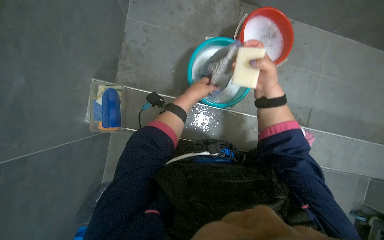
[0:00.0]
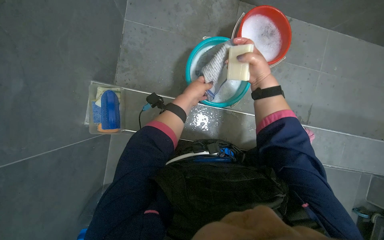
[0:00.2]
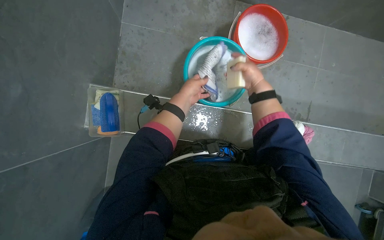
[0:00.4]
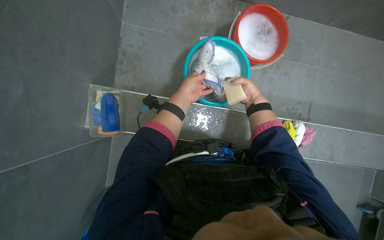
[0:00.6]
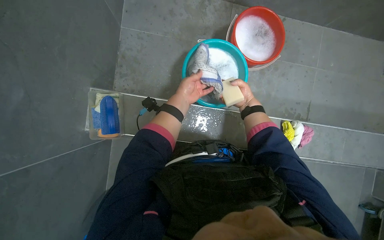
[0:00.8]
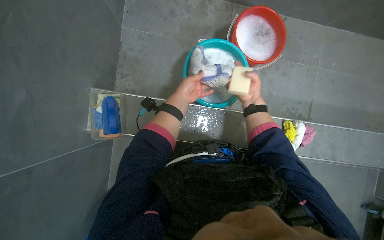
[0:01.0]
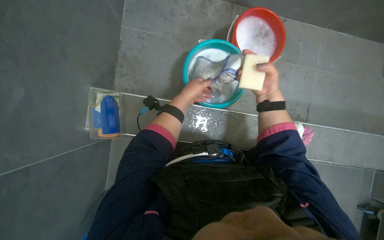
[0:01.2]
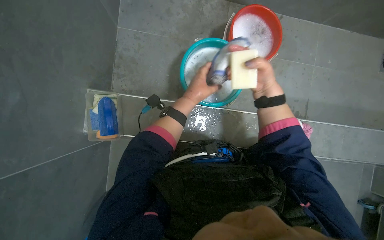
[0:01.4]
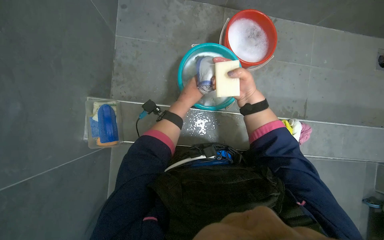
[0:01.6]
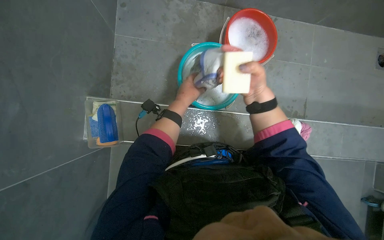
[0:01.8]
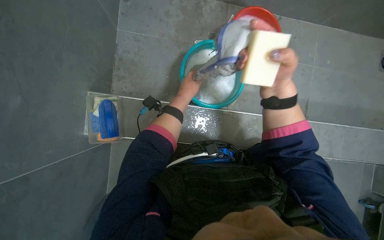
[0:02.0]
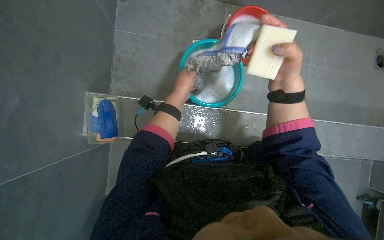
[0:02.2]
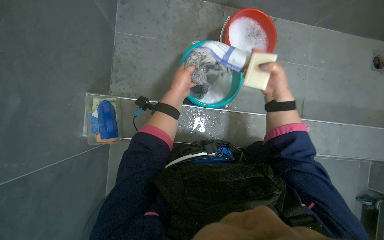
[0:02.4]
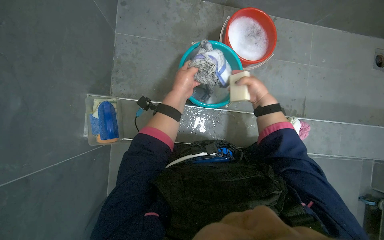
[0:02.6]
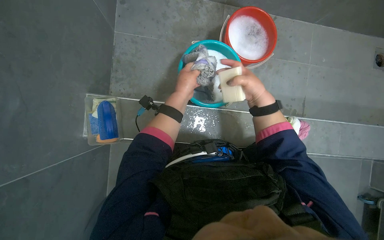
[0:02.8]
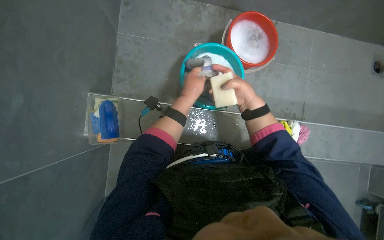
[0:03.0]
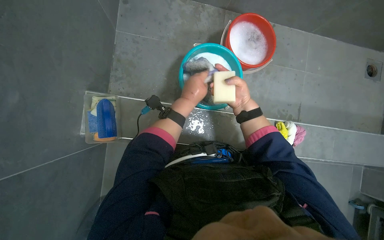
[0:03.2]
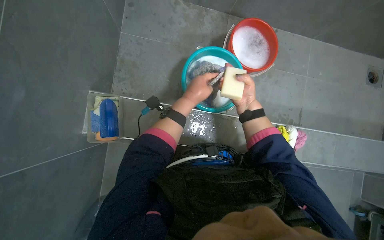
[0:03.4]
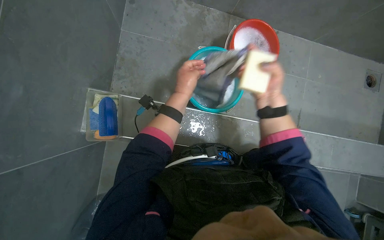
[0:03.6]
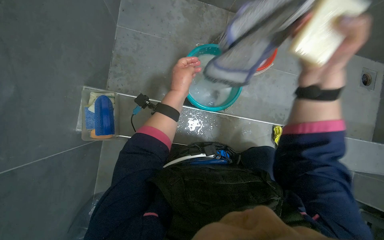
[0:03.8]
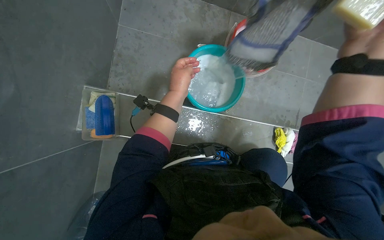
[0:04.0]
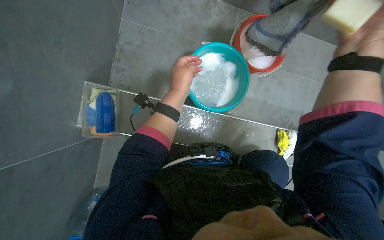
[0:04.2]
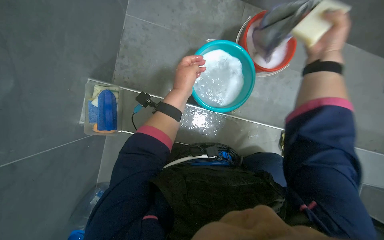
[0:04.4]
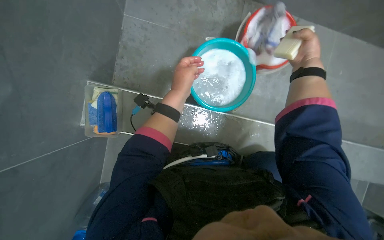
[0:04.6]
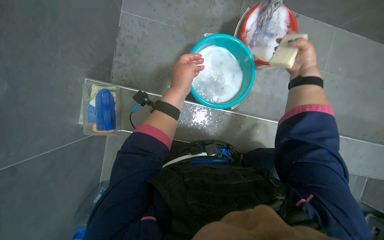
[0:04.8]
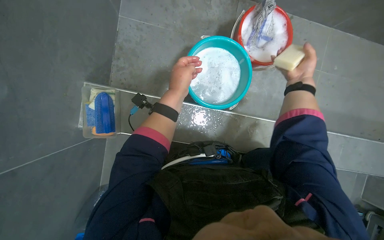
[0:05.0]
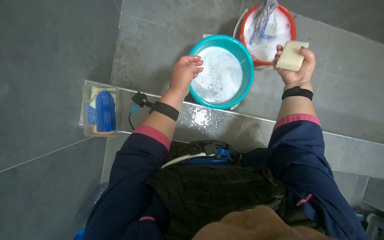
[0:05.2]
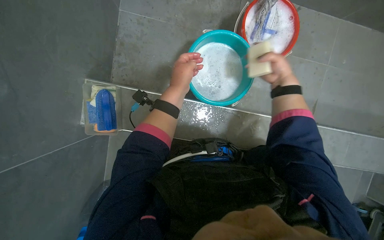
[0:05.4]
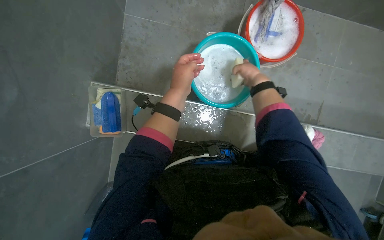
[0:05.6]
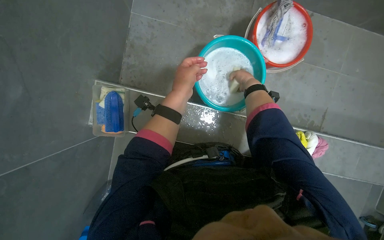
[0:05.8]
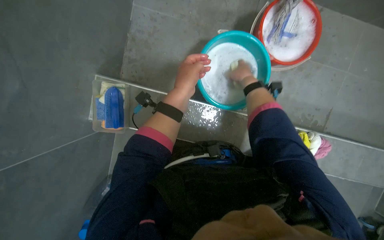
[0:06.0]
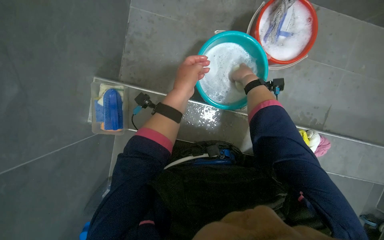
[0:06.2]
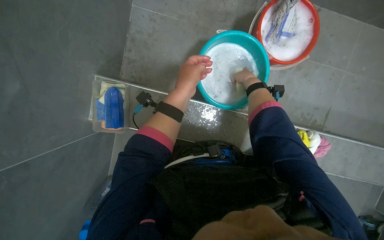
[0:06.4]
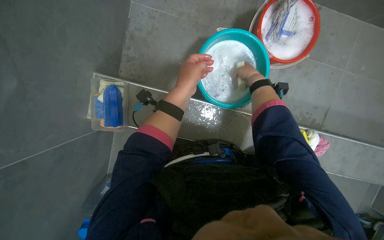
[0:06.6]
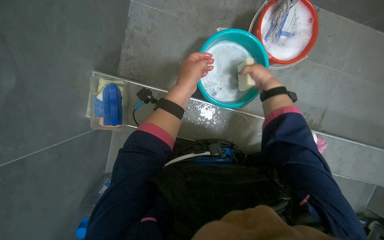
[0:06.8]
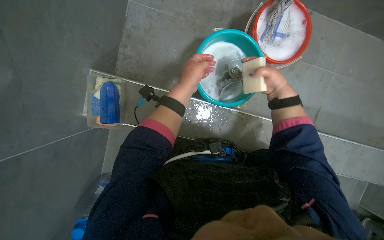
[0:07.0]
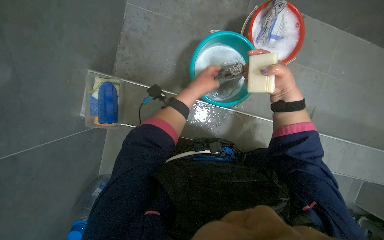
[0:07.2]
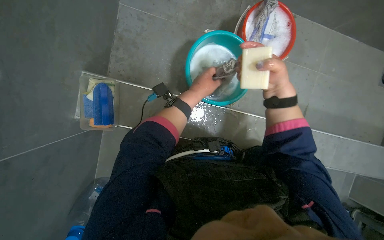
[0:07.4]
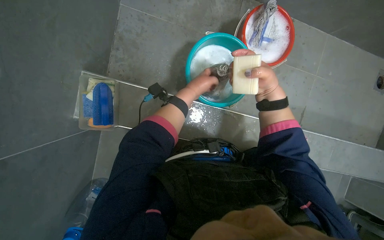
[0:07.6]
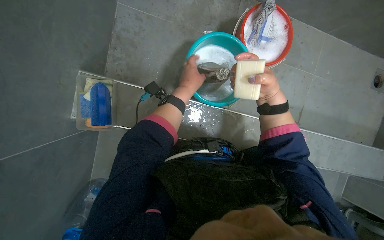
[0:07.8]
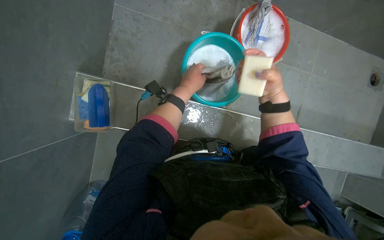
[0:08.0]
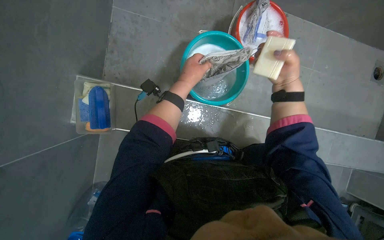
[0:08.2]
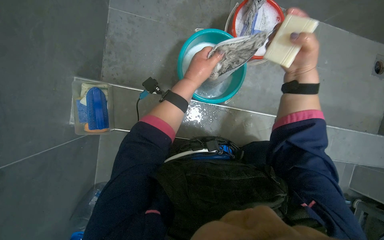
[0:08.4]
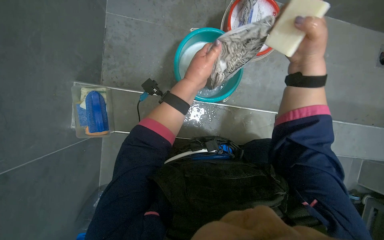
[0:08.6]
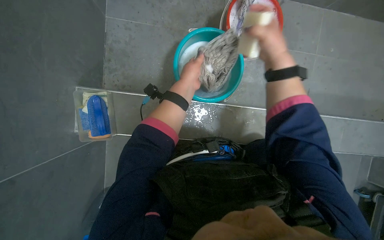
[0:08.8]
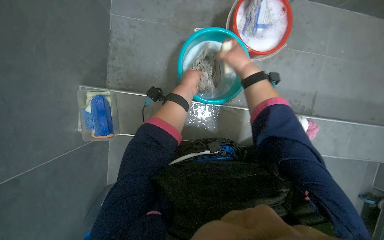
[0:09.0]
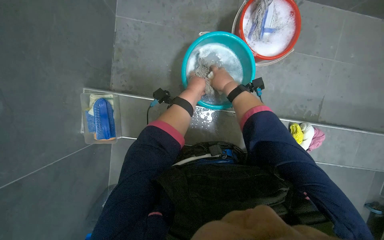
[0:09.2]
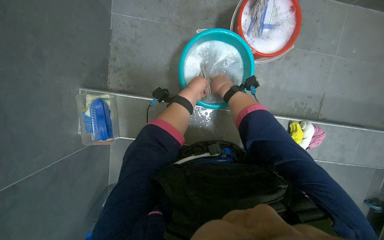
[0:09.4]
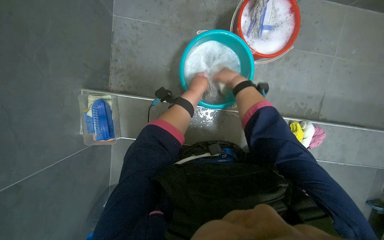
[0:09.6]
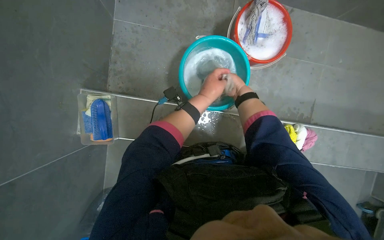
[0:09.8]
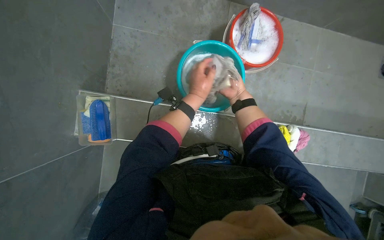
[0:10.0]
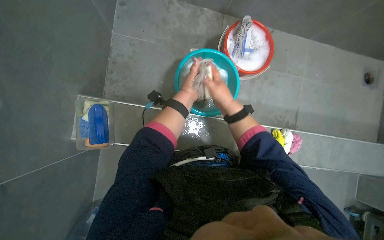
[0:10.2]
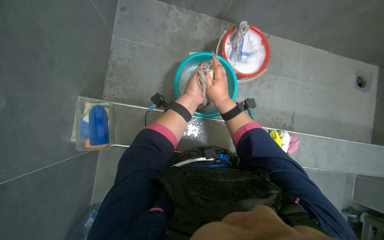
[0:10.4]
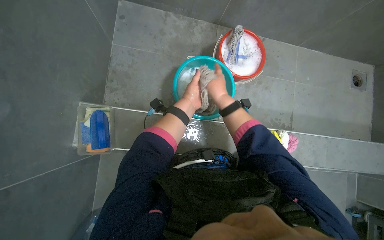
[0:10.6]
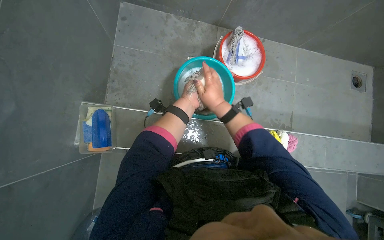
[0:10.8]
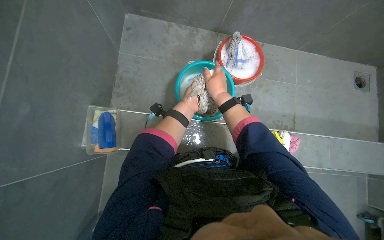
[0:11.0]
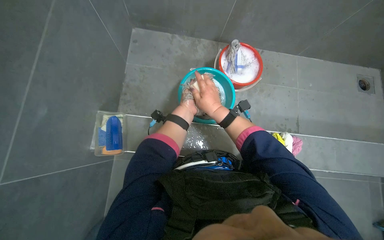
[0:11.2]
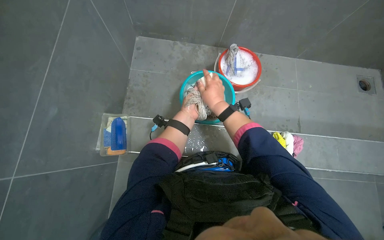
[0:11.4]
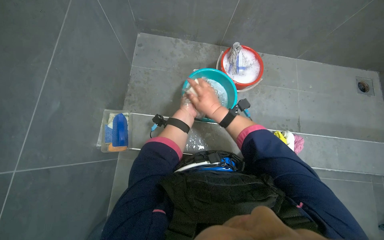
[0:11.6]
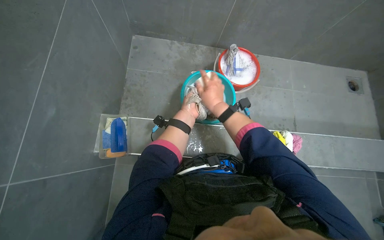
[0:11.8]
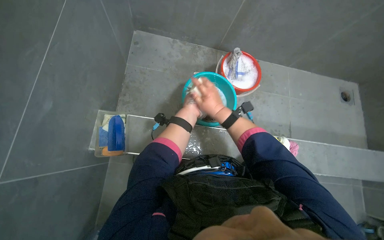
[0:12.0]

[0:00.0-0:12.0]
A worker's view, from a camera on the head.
Job: preparing cleaning supplies.
The whole recording: Washing cloth in bucket. The worker washes a cloth in a bucket, rubbing soap on it to clean it.
0:00.0 to 0:01.6: The right hand moves roughly 20 cm farther from the camera and comes back.
0:01.6 to 0:03.0: The left hand shifts about 10 cm nearer to the camera. Meanwhile the right hand travels nearer to the camera and back again, approximately 15 cm each way.
0:03.0 to 0:04.4: The right hand goes some 20 cm up the picture and to the right.
0:04.4 to 0:06.0: The right hand heads farther from the camera and to the left, covering approximately 30 cm.
0:06.0 to 0:07.6: The left hand moves farther from the camera, about 15 cm. The right hand goes about 20 cm nearer to the camera and down the picture.
0:07.6 to 0:09.0: The right hand shifts some 10 cm farther from the camera.
0:09.0 to 0:10.4: The right hand goes farther from the camera and returns, some 10 cm each way.

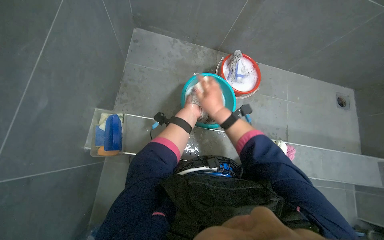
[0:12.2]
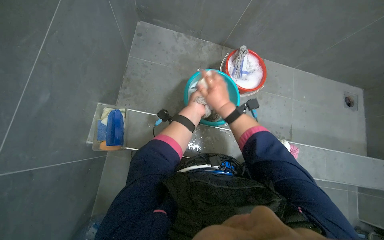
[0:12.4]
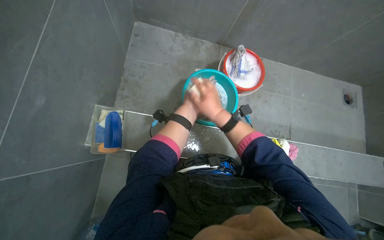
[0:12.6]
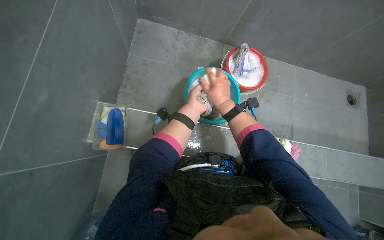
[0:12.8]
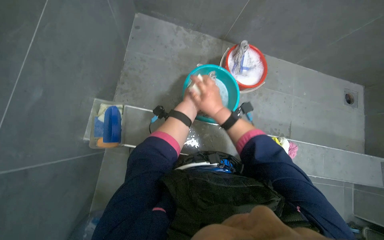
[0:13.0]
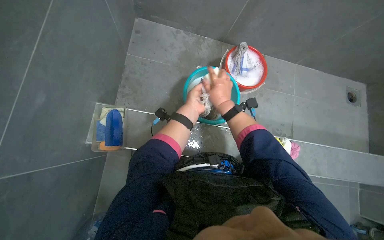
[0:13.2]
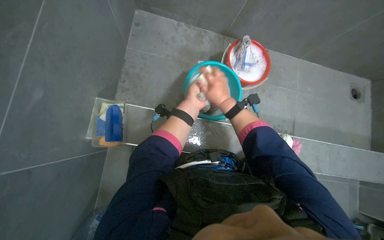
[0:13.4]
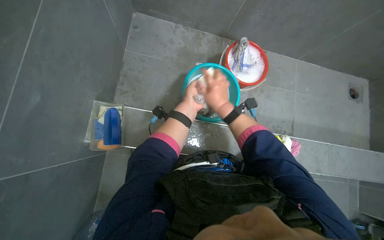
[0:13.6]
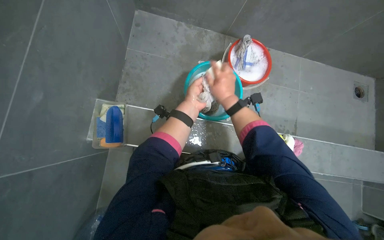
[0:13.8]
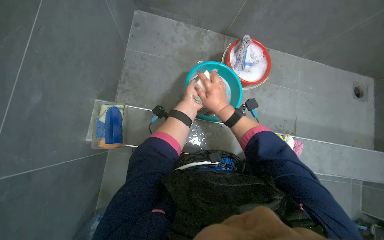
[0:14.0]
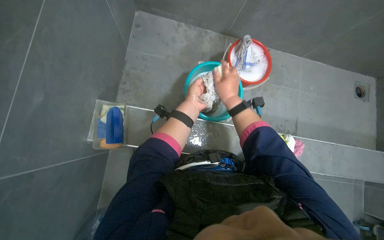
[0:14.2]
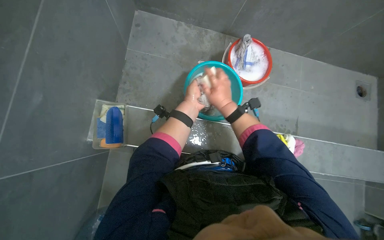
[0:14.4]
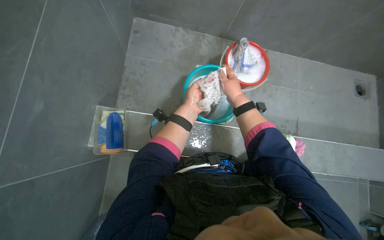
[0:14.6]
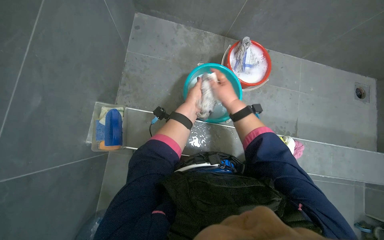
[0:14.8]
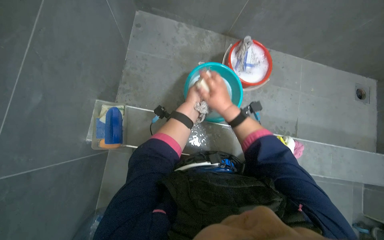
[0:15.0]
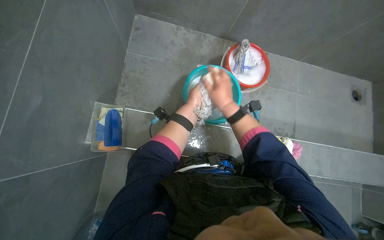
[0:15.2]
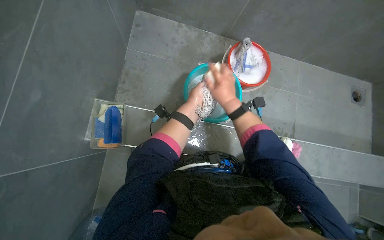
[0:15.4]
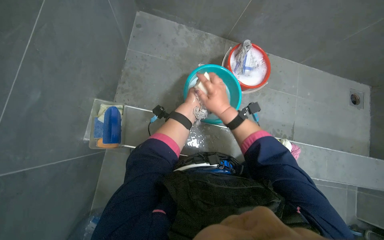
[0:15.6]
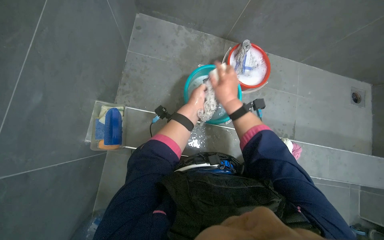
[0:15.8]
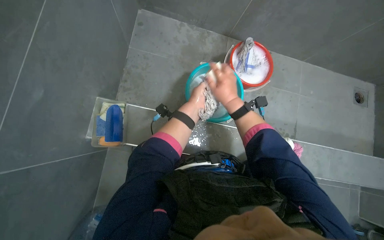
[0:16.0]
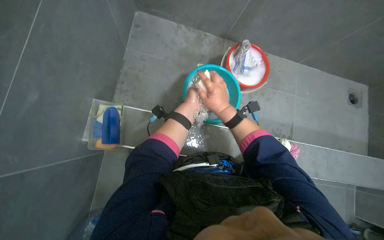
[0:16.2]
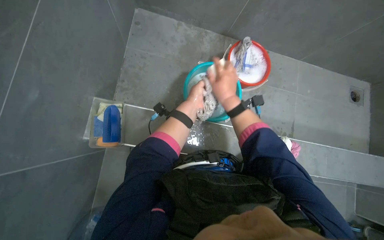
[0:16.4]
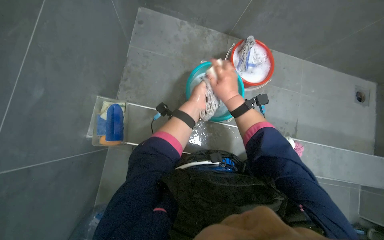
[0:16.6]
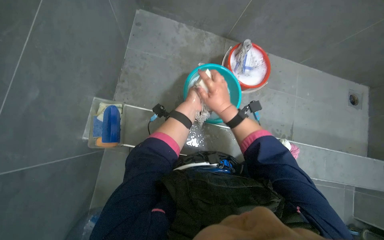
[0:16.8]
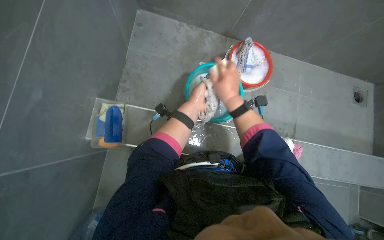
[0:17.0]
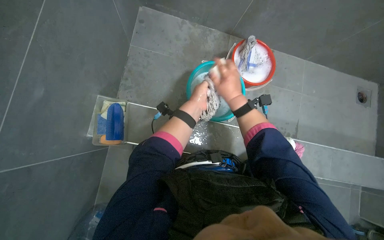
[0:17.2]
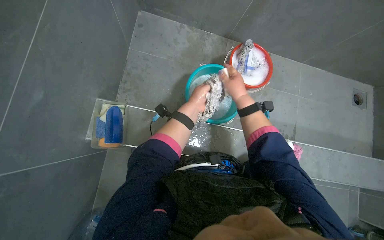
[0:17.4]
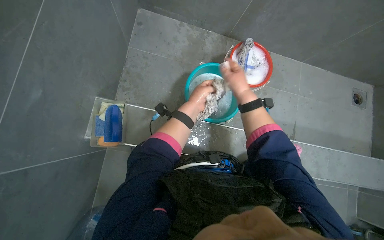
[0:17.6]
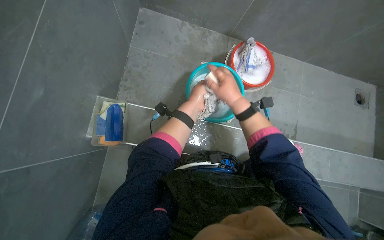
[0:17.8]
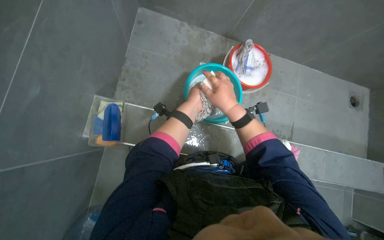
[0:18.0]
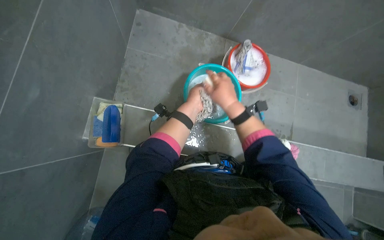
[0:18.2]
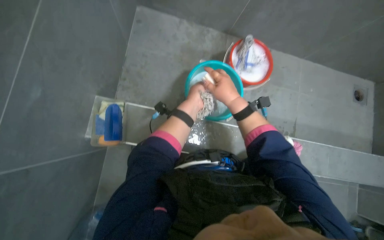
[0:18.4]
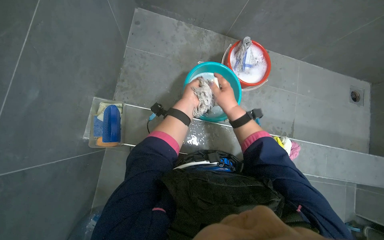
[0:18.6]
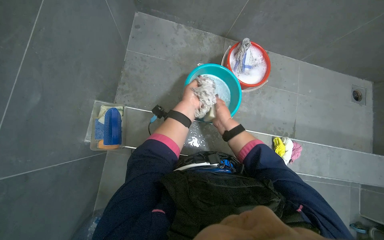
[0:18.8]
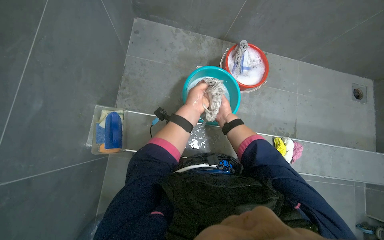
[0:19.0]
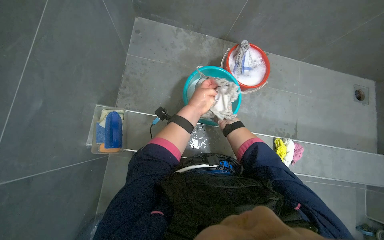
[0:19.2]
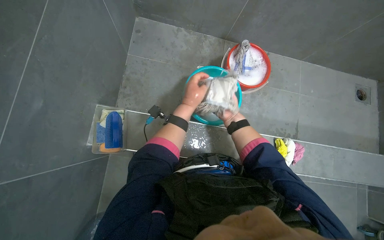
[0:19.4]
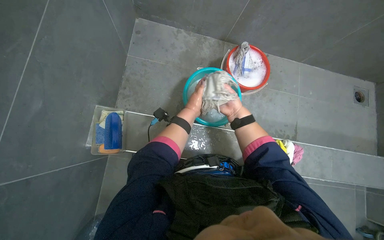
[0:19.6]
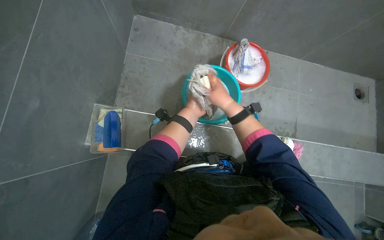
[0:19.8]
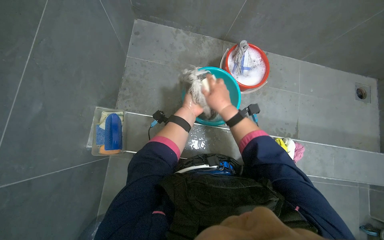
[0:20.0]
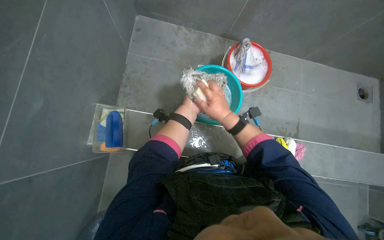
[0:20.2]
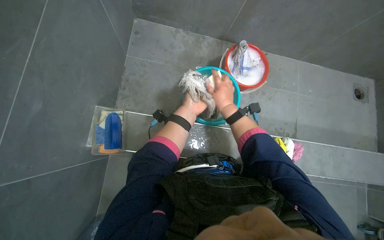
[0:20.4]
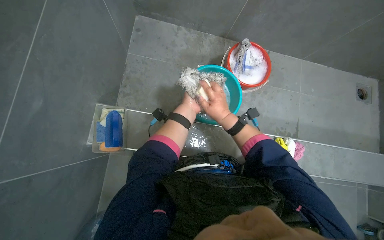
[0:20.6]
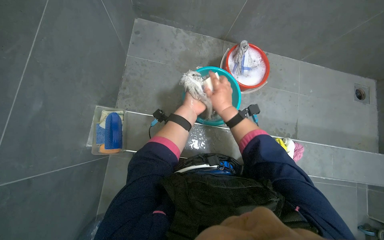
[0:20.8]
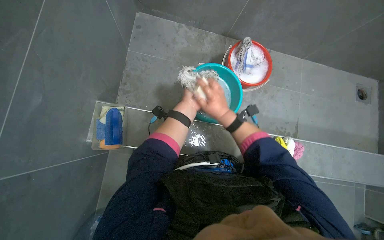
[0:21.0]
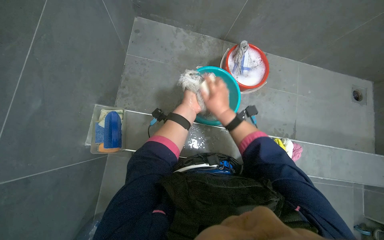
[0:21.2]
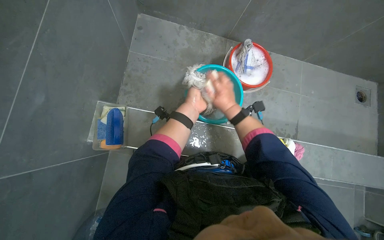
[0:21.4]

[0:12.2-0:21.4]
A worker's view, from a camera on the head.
Job: preparing cleaning supplies.
The whole recording: Washing cloth in bucket. The worker washes a cloth in a bucket, rubbing soap on it to clean it.
0:18.4 to 0:19.8: The right hand travels farther from the camera and back again, roughly 15 cm each way.
